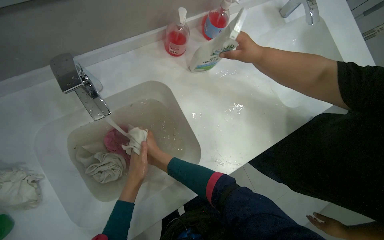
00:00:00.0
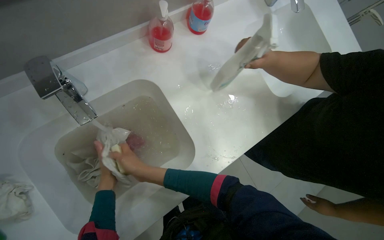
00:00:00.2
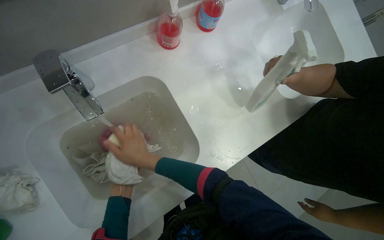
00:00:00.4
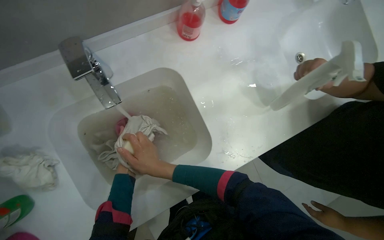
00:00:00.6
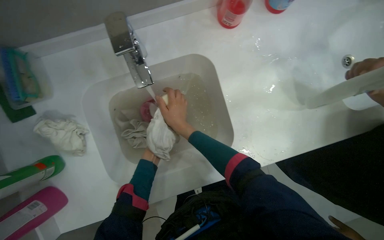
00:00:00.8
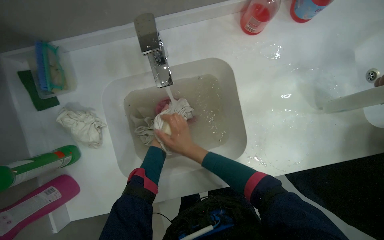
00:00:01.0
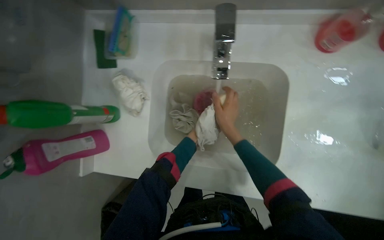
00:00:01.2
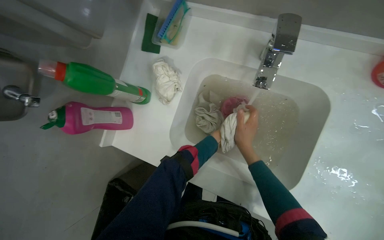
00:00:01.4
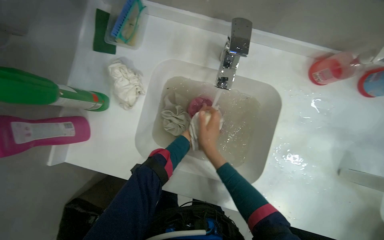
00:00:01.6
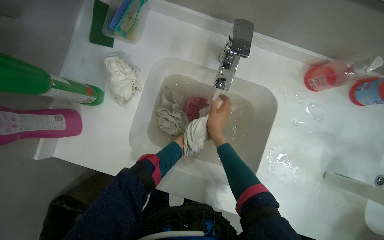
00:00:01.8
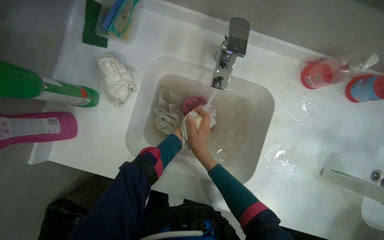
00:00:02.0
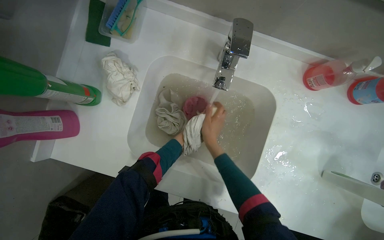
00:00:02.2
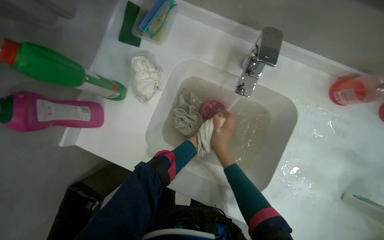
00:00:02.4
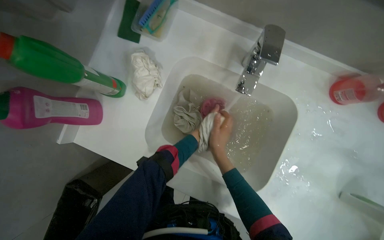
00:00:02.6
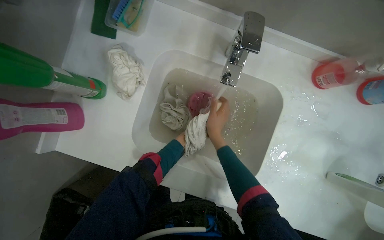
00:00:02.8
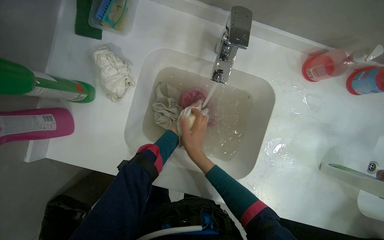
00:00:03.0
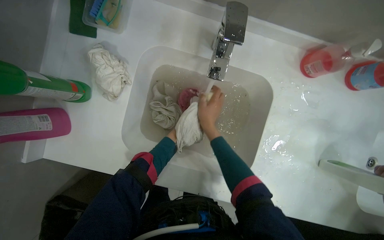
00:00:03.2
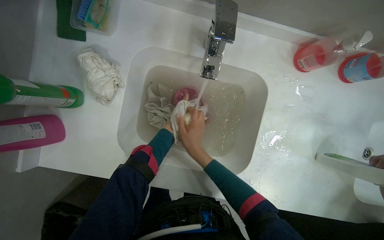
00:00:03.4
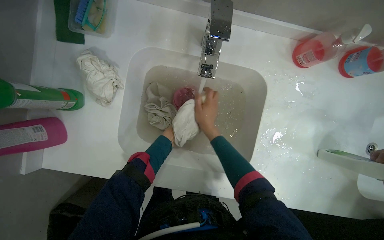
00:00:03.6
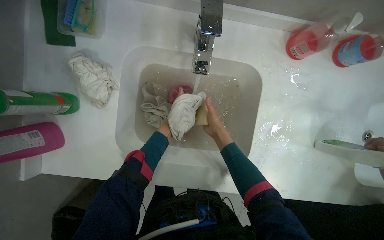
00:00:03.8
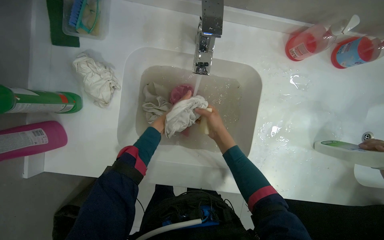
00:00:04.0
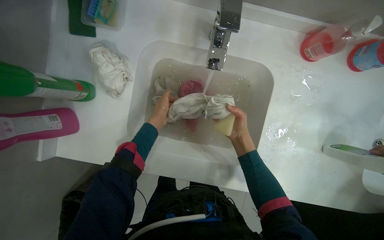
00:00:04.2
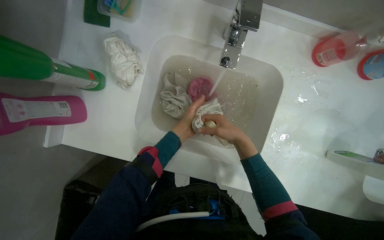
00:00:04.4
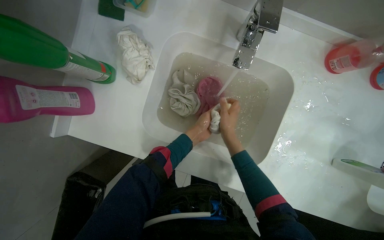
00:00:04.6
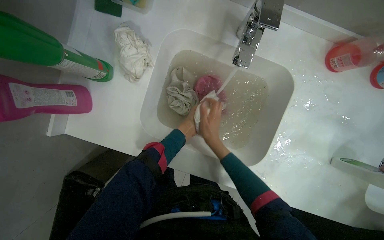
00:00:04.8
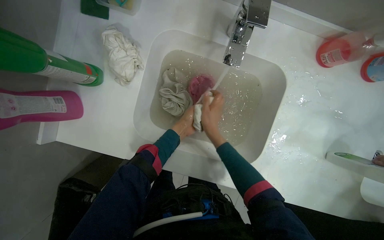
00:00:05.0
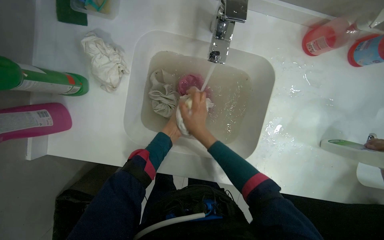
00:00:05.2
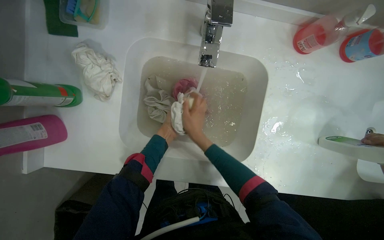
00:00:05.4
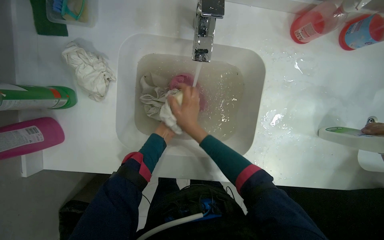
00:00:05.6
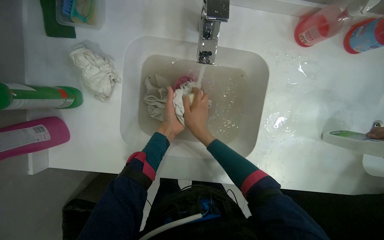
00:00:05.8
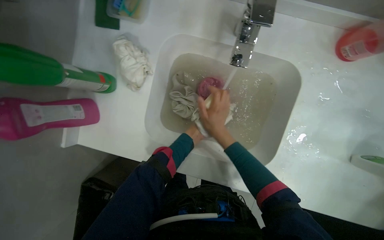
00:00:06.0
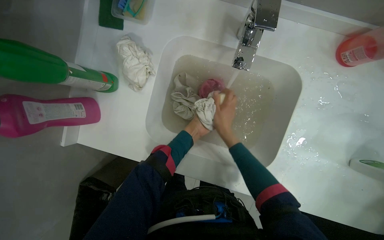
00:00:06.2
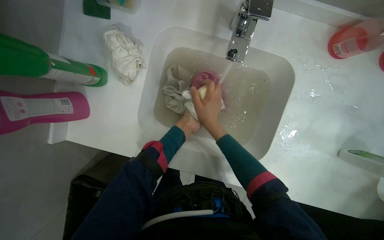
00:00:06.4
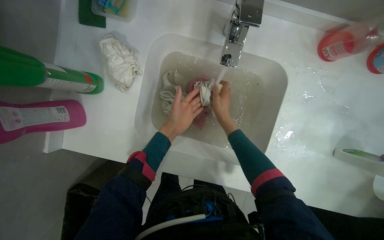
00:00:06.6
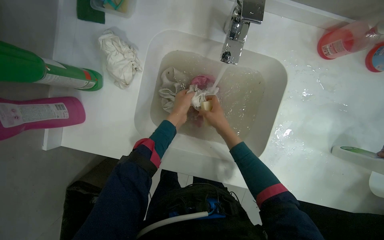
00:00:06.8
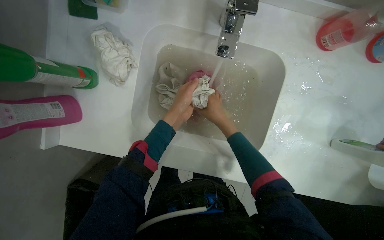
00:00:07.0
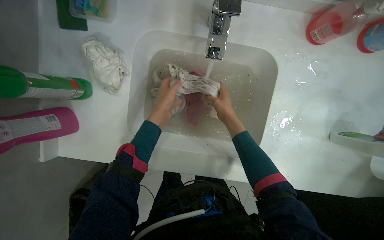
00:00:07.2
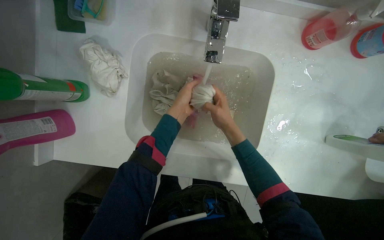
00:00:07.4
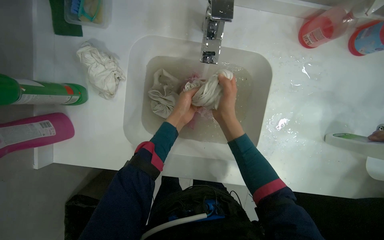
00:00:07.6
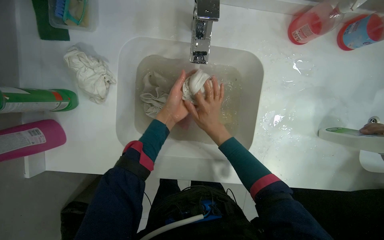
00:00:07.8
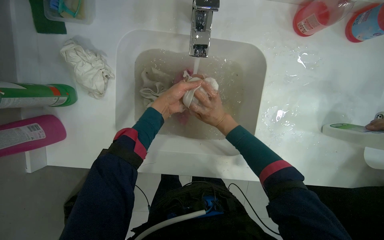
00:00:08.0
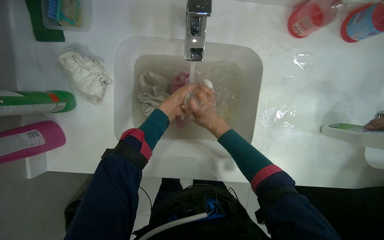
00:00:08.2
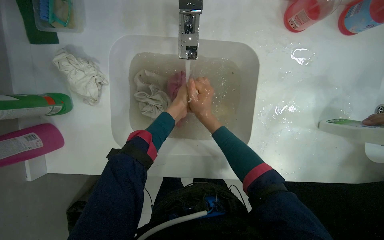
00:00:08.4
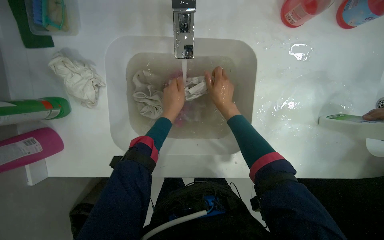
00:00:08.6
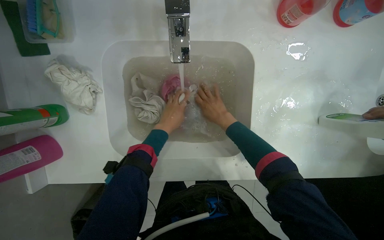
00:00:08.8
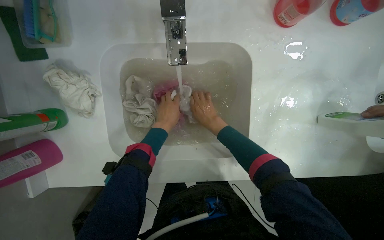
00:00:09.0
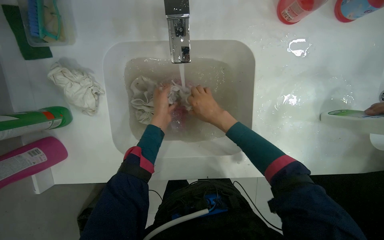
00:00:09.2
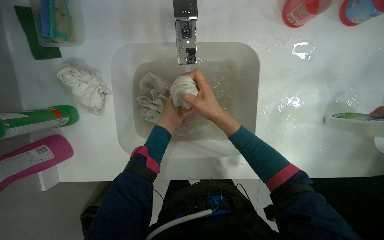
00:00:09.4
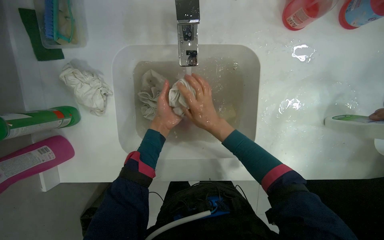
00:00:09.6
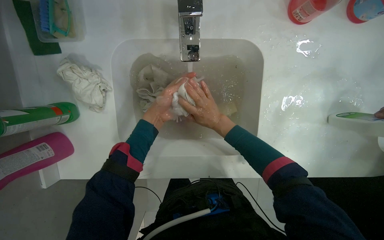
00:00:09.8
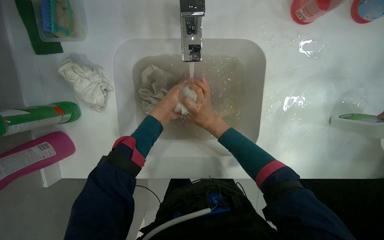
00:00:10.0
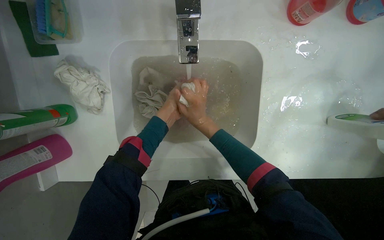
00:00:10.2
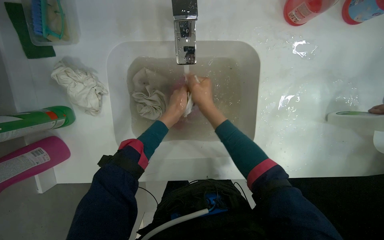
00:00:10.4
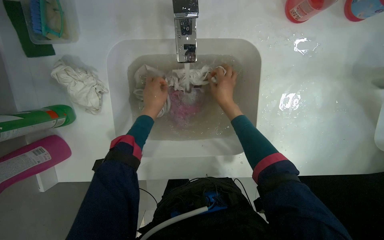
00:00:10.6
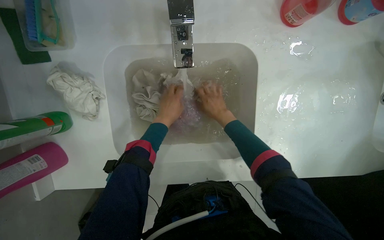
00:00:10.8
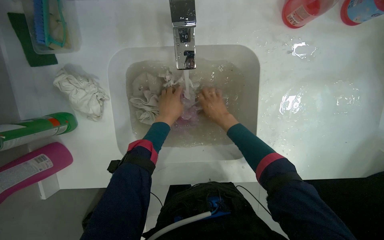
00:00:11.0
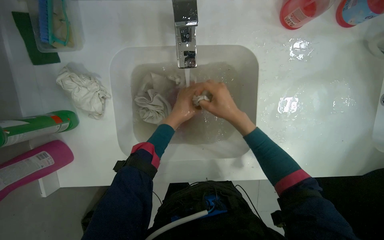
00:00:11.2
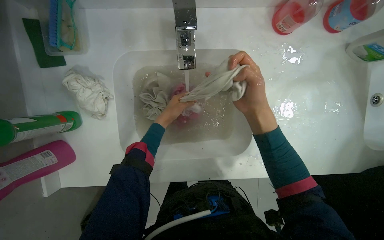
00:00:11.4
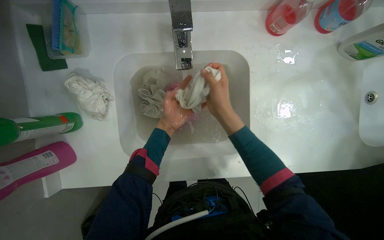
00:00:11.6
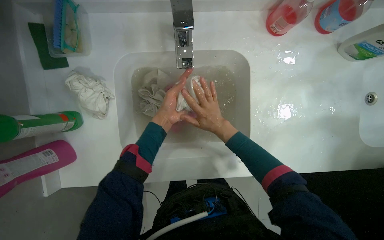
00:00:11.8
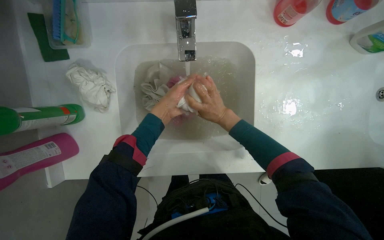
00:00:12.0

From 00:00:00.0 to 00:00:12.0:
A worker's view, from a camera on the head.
Job: preparing cleaning supplies.
The whole recording: Washing cloths in sink. The worker washes cloths in the sink under running water.
From 00:00:00.0 to 00:00:01.6: The head rotates approximately 45 degrees to the left.
From 00:00:03.0 to 00:00:04.4: The right hand heads to the right, covering about 10 cm.
From 00:00:04.4 to 00:00:06.0: The right hand travels to the left by about 10 cm.
From 00:00:07.6 to 00:00:09.0: The right hand shifts approximately 10 cm farther from the camera.
From 00:00:10.4 to 00:00:12.0: The right hand moves nearer and farther over about 20 cm, changing direction 2 times.

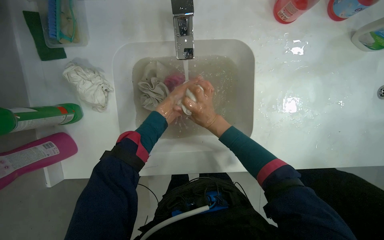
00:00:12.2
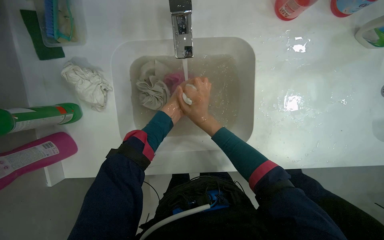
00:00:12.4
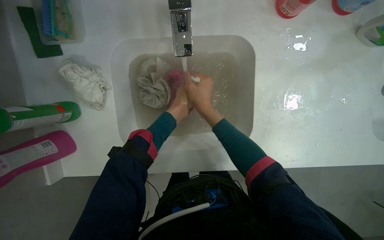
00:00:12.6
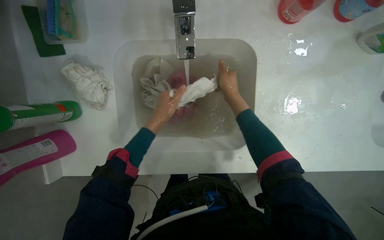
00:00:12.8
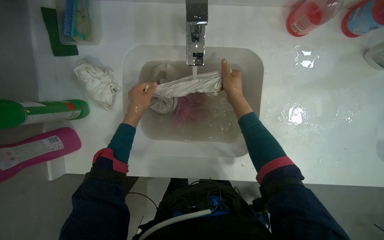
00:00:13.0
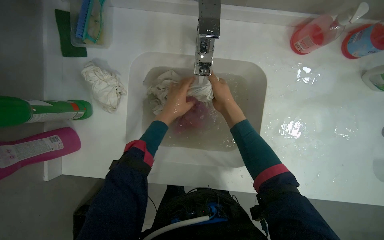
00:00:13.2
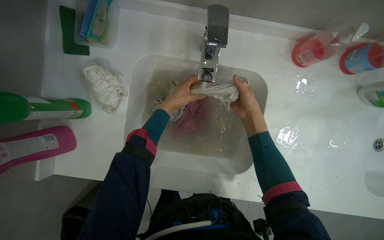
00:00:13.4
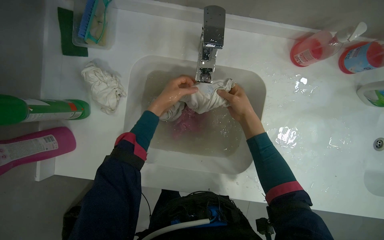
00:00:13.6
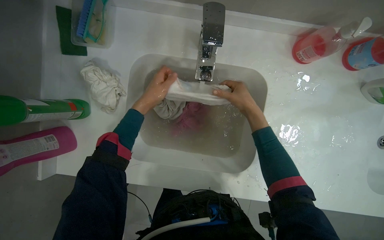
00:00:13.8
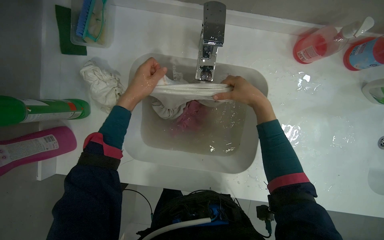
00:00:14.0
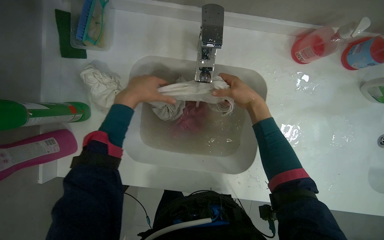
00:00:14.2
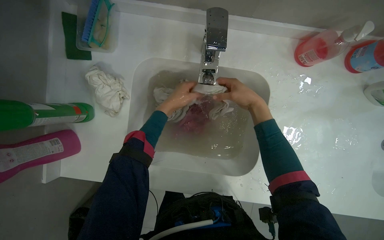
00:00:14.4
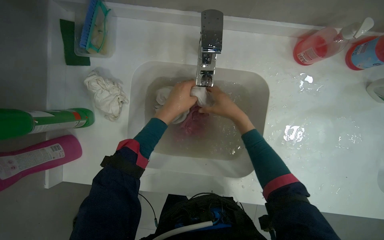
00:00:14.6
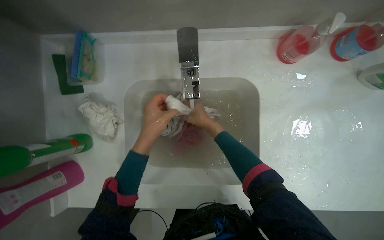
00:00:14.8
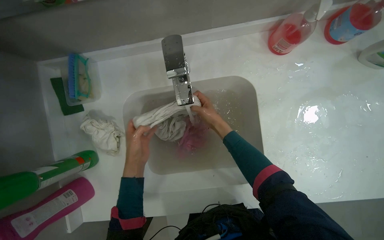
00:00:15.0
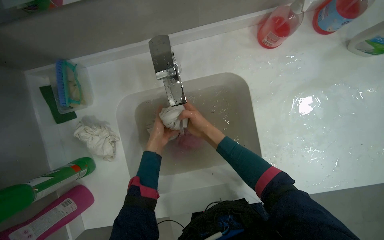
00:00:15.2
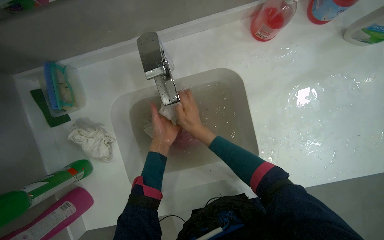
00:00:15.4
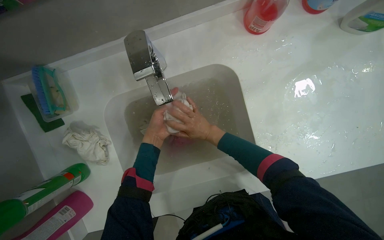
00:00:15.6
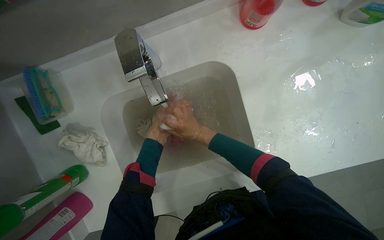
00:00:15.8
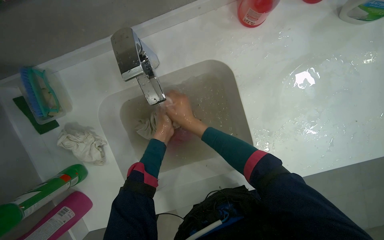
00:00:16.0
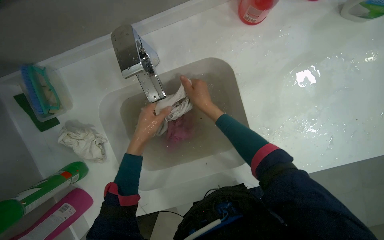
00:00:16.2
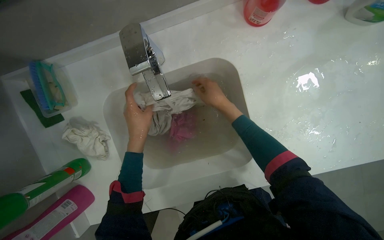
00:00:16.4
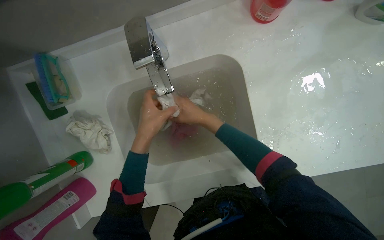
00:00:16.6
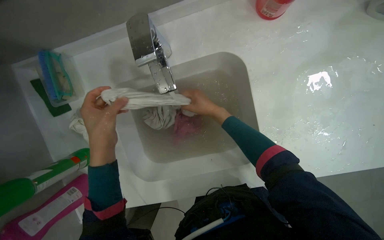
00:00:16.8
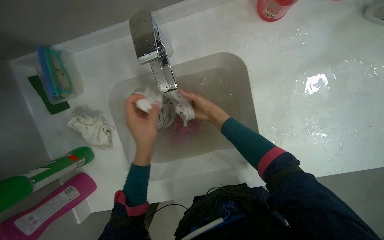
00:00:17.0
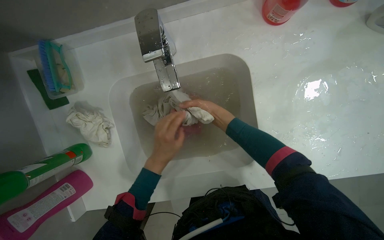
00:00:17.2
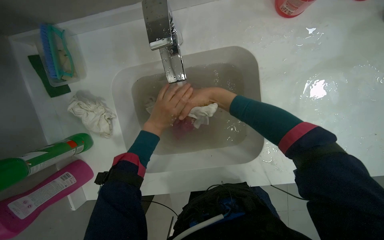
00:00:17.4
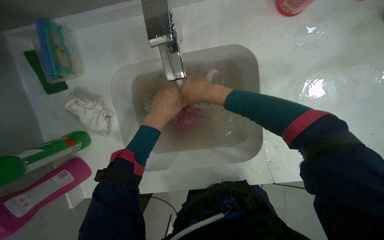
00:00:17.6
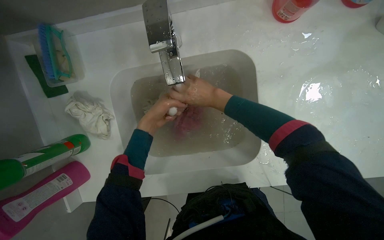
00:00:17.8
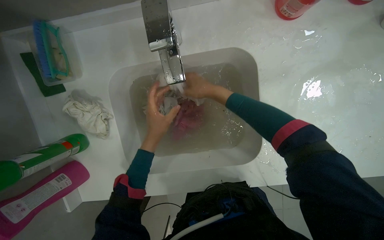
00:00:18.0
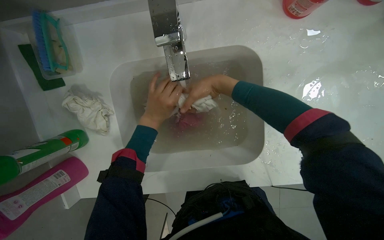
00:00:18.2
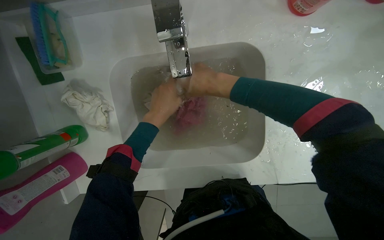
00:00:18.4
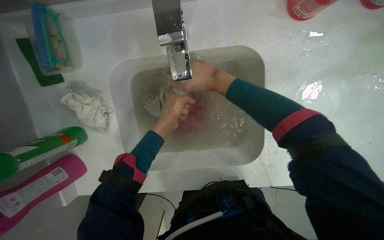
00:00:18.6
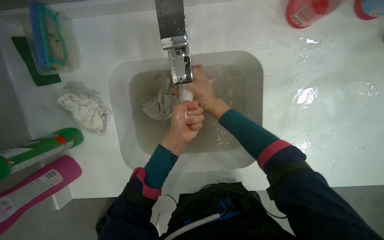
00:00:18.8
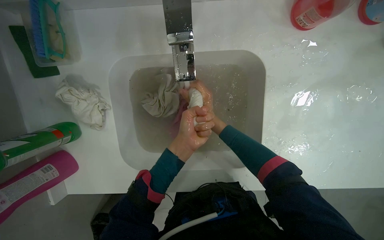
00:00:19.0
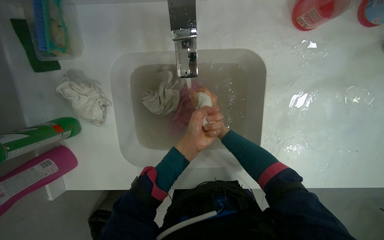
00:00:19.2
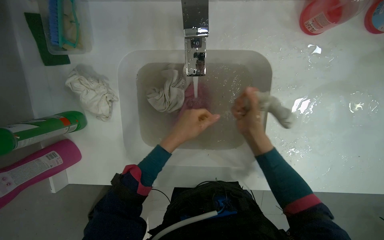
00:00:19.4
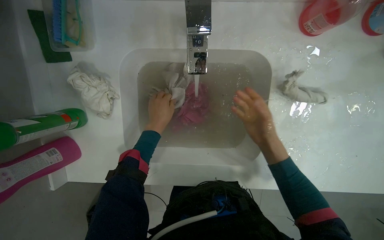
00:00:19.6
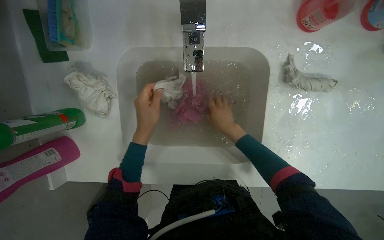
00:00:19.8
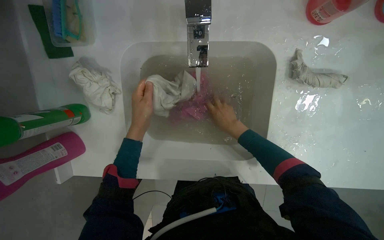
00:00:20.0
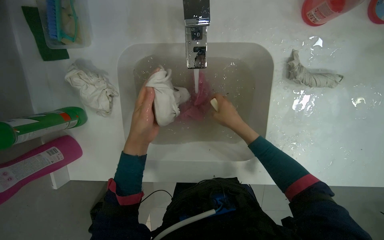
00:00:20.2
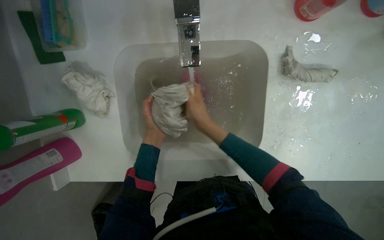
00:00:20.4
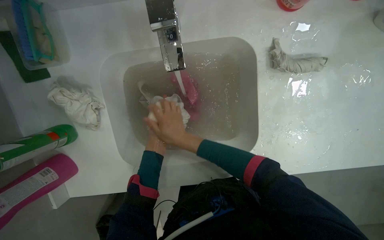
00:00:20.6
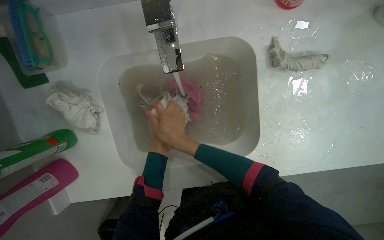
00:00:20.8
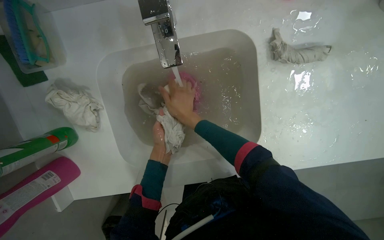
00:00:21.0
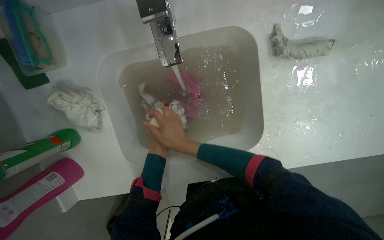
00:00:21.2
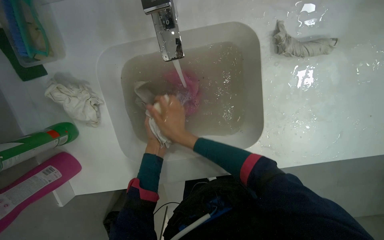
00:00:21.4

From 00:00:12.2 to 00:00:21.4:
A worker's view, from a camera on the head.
Job: preparing cleaning supplies.
The whole recording: Washing cloths in sink. The worker washes cloths in the sink under running water.
From 00:00:12.2 to 00:00:13.8: The right hand goes roughly 15 cm up the picture and to the right.
From 00:00:13.8 to 00:00:15.2: The right hand travels to the left by some 10 cm.
From 00:00:16.8 to 00:00:18.4: The right hand goes nearer and farther, approximately 15 cm each way, reversing 2 times.
From 00:00:18.4 to 00:00:19.8: The right hand is displaced farther from the camera and down the picture by about 20 cm.
